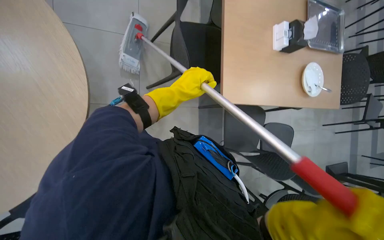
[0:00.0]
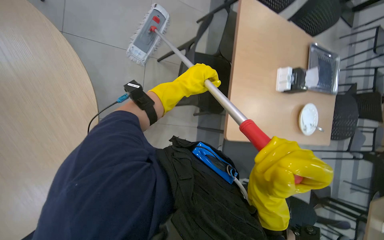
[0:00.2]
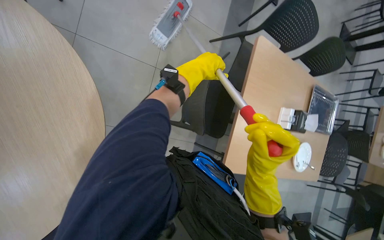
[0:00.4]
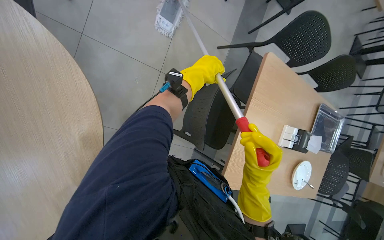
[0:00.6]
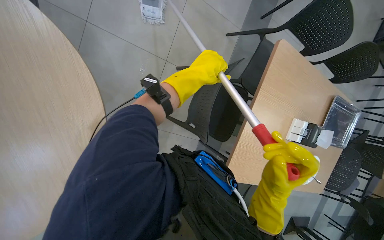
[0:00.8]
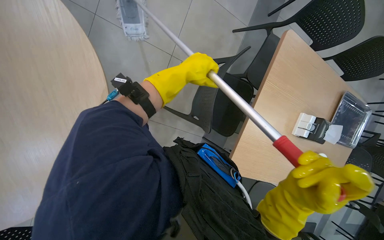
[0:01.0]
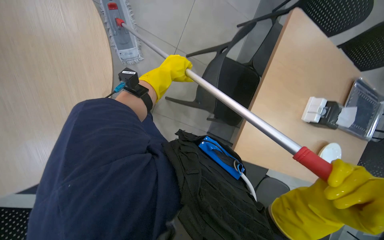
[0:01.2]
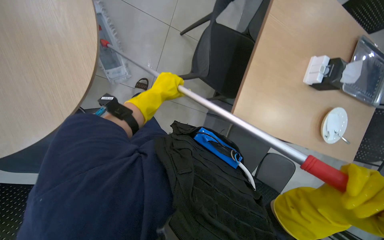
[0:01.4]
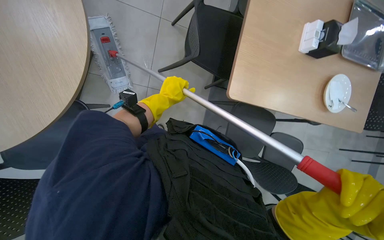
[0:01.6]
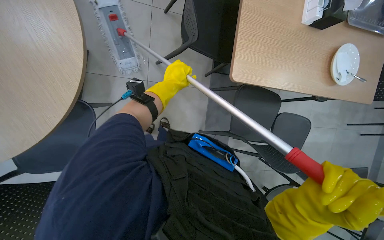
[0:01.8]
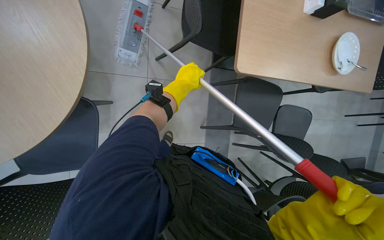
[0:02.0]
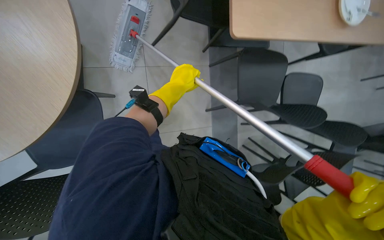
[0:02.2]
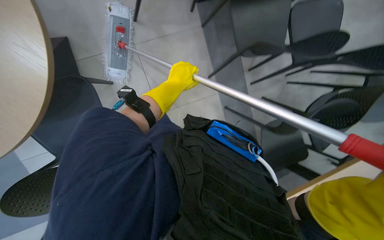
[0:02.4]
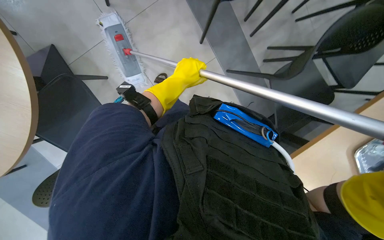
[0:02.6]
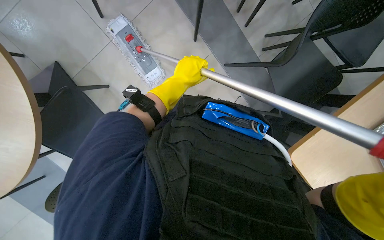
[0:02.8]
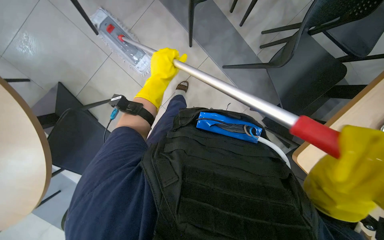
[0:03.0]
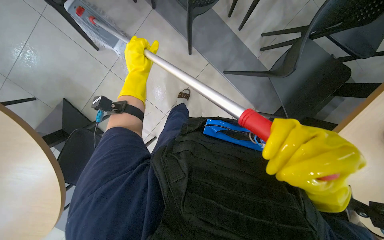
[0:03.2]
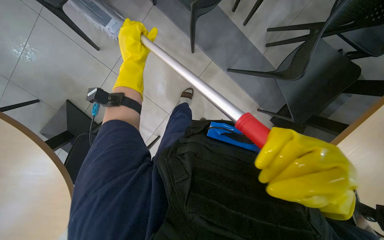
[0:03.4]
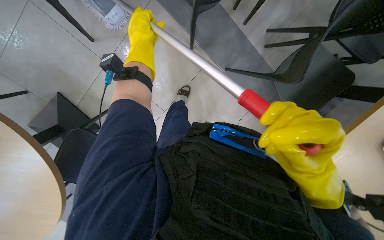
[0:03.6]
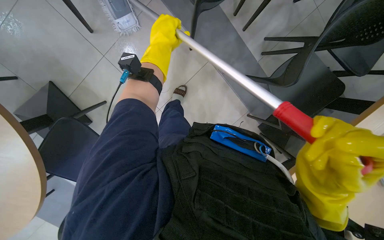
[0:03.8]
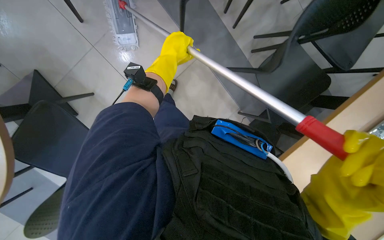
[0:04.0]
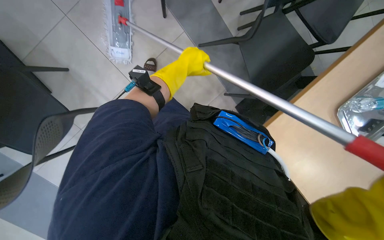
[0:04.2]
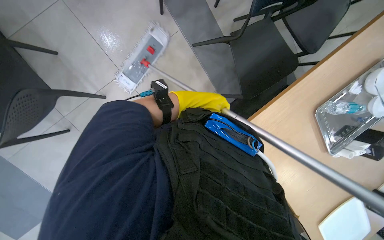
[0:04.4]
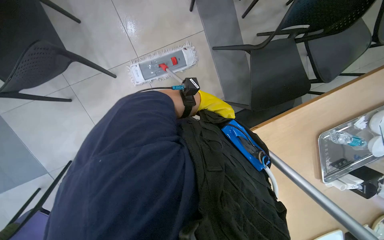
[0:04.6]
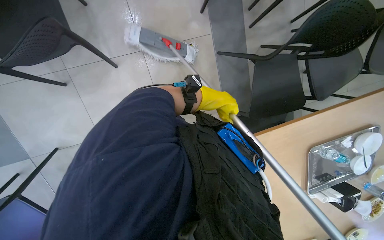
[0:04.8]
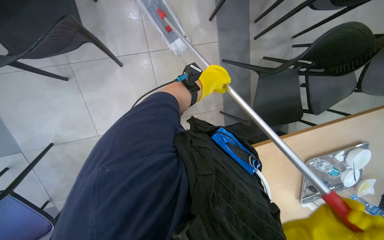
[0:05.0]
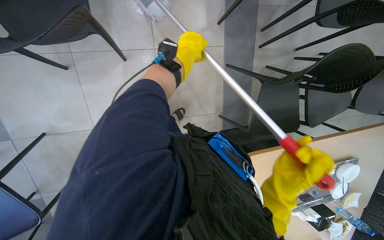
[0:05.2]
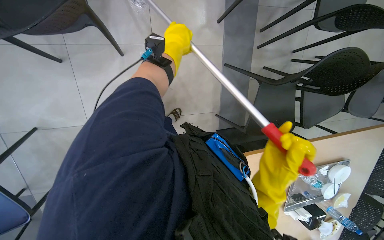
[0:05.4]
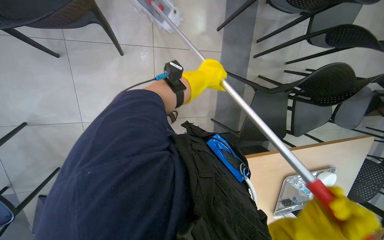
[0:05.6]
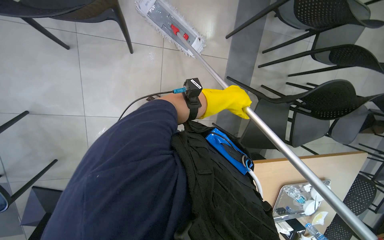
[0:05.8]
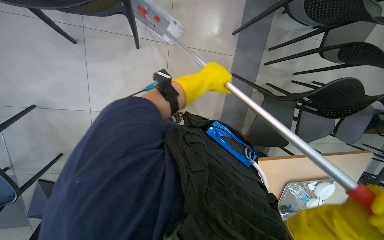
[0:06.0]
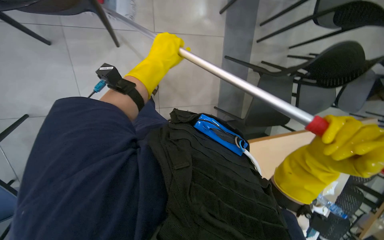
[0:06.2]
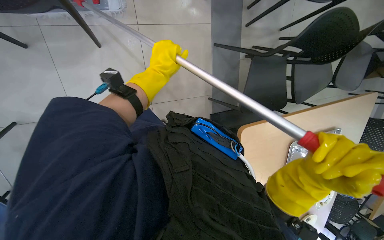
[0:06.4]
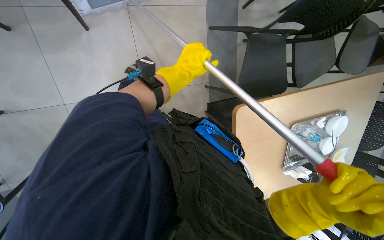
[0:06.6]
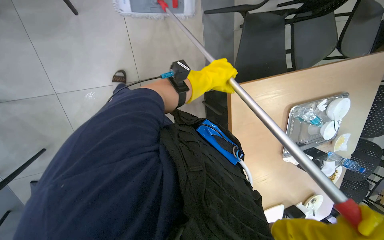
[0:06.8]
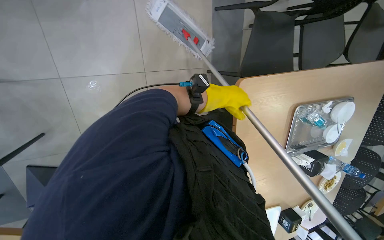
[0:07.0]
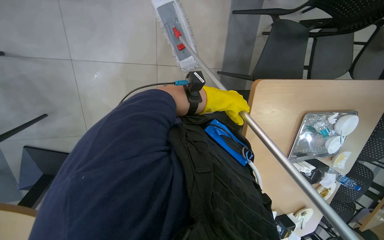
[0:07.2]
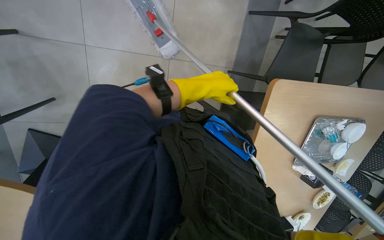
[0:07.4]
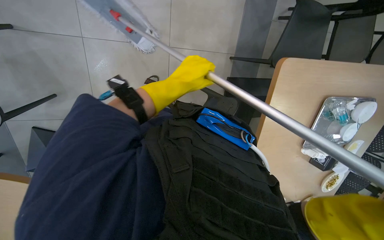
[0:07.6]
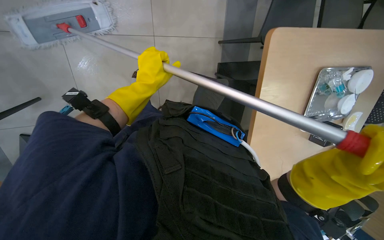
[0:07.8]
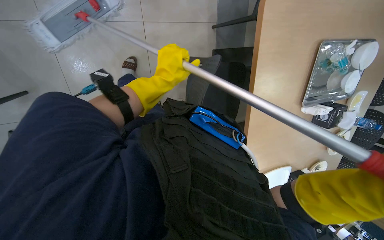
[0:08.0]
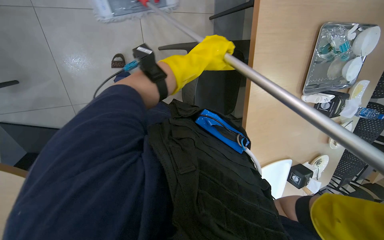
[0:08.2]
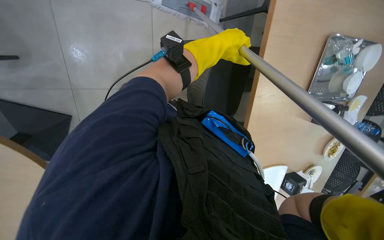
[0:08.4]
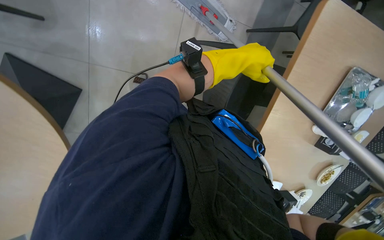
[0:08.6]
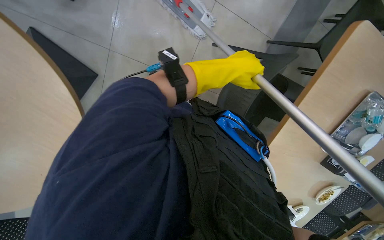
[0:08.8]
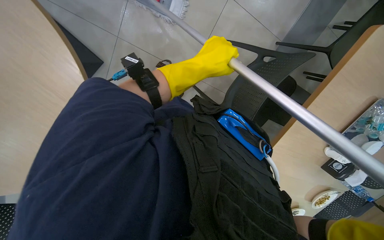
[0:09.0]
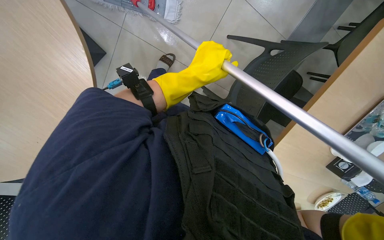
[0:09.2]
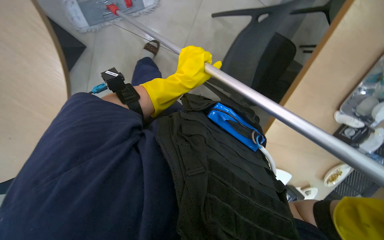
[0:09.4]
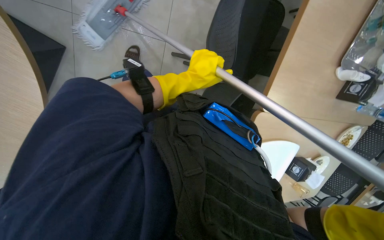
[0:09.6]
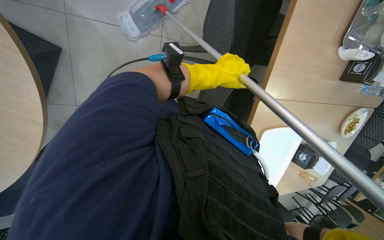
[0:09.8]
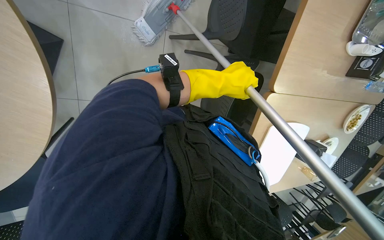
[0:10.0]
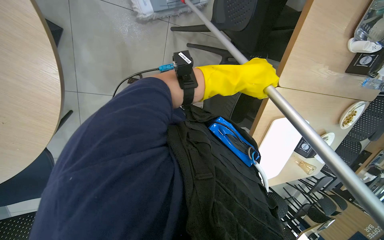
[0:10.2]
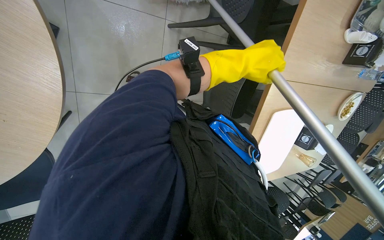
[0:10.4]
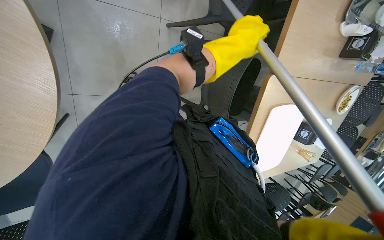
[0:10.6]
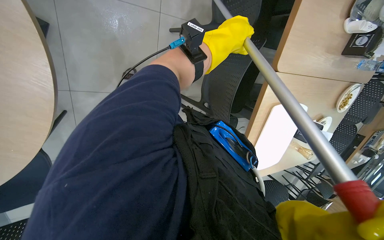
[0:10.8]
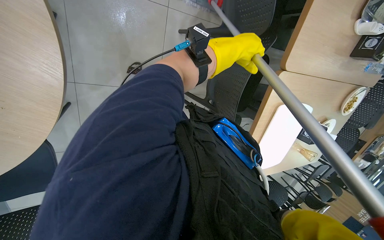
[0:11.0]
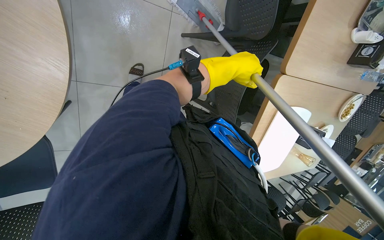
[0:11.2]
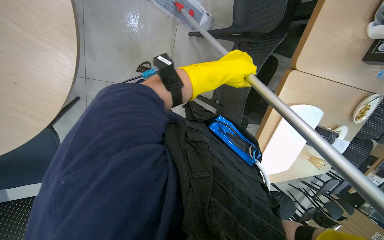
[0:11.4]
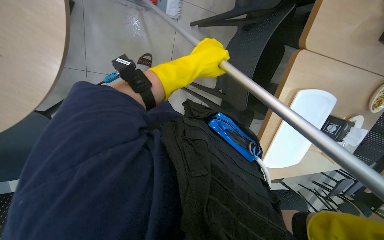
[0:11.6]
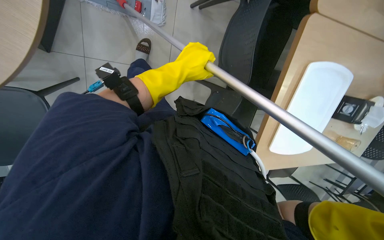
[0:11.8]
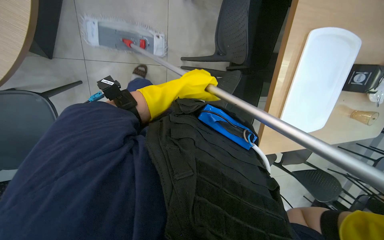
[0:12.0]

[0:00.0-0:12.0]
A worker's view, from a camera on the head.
Job: mopping floor.
The whole recording: Mopping cafeteria floor. The worker mops the cafeteria floor, moving around tables and chairs and periodically cleaning the mop head.
0:03.0 to 0:04.4: The left hand shifts some 20 cm to the right.
0:04.4 to 0:06.0: The scene turns about 40 degrees clockwise in the picture.
0:06.0 to 0:07.6: The wearer moves some 40 cm.
0:10.4 to 0:12.0: The left hand goes approximately 20 cm to the left.

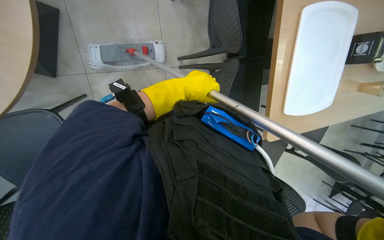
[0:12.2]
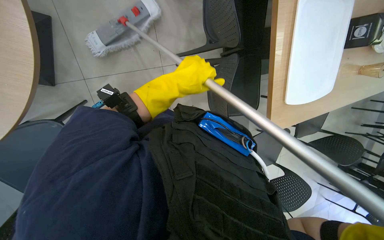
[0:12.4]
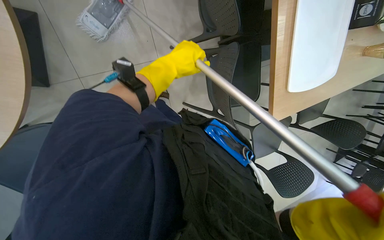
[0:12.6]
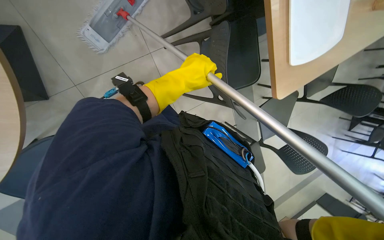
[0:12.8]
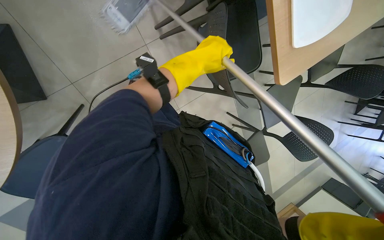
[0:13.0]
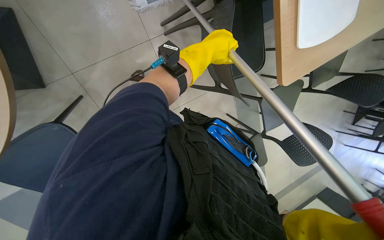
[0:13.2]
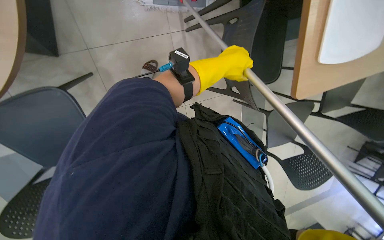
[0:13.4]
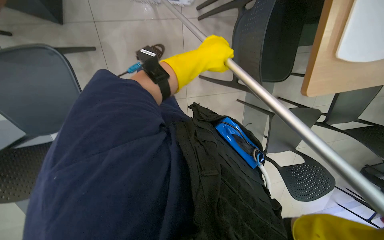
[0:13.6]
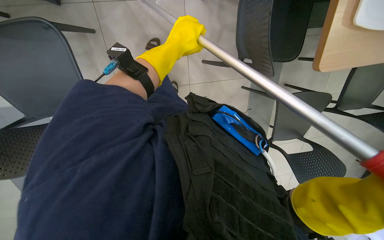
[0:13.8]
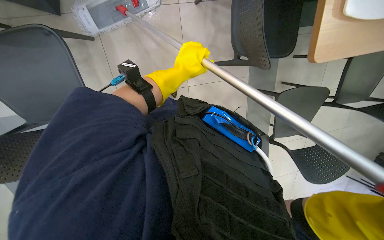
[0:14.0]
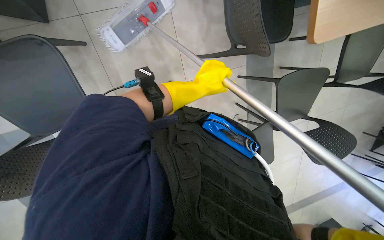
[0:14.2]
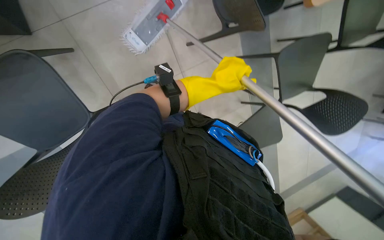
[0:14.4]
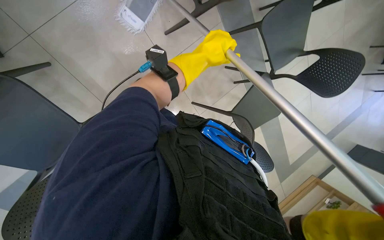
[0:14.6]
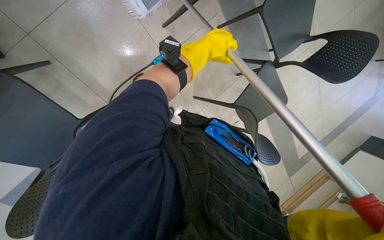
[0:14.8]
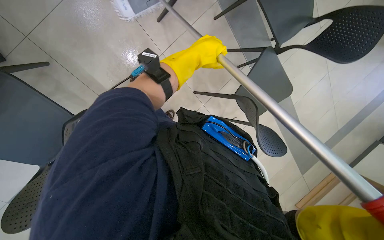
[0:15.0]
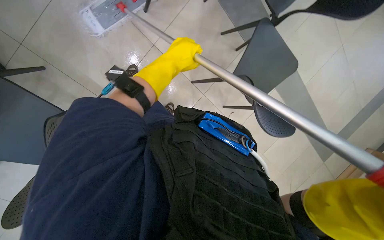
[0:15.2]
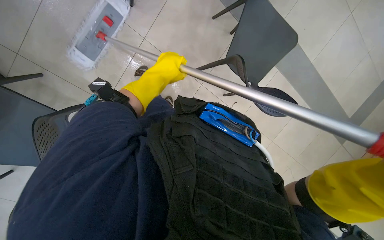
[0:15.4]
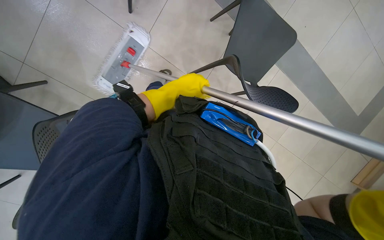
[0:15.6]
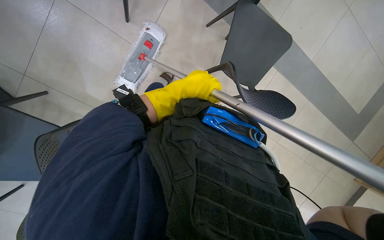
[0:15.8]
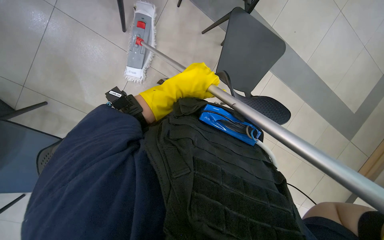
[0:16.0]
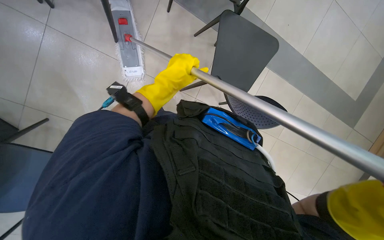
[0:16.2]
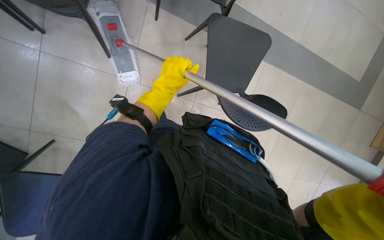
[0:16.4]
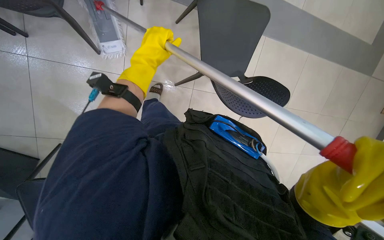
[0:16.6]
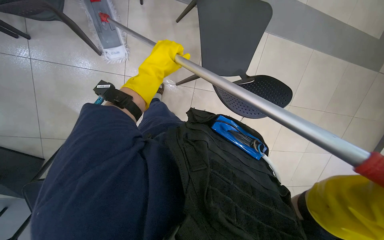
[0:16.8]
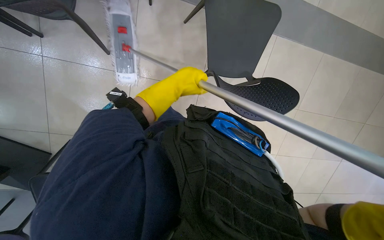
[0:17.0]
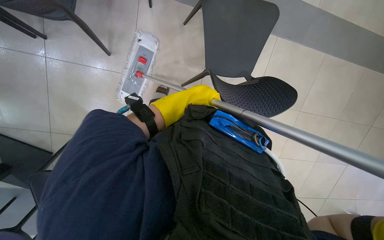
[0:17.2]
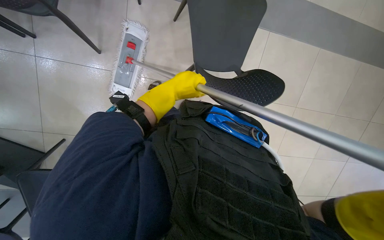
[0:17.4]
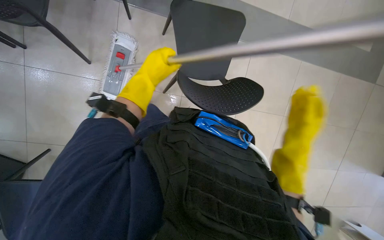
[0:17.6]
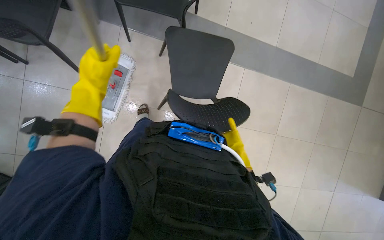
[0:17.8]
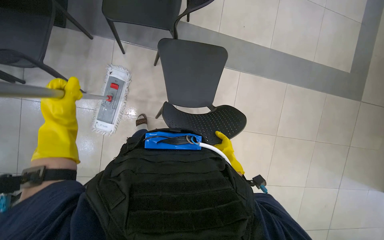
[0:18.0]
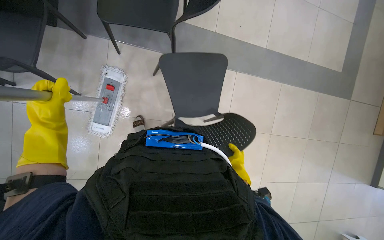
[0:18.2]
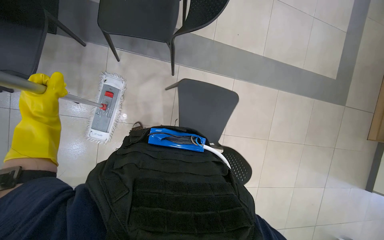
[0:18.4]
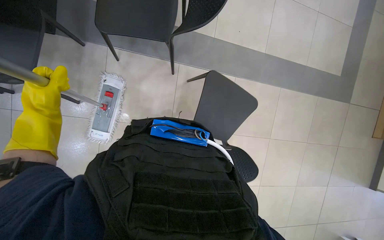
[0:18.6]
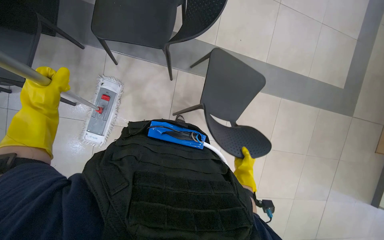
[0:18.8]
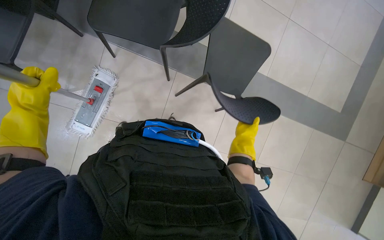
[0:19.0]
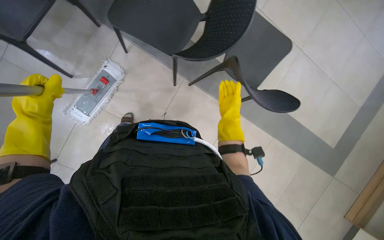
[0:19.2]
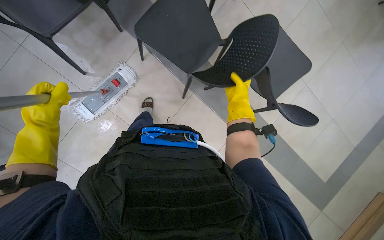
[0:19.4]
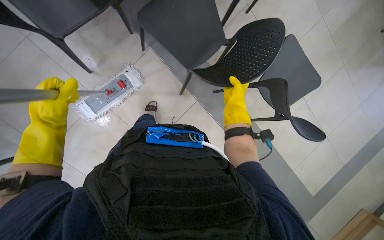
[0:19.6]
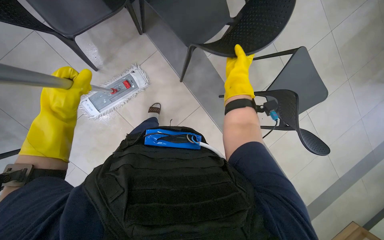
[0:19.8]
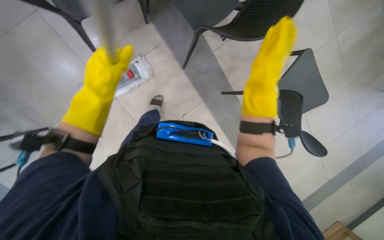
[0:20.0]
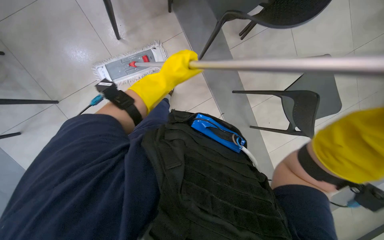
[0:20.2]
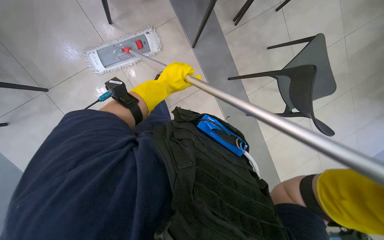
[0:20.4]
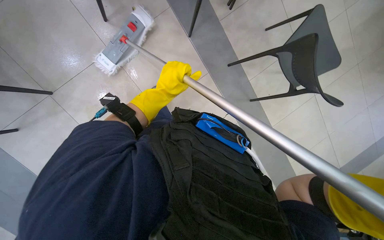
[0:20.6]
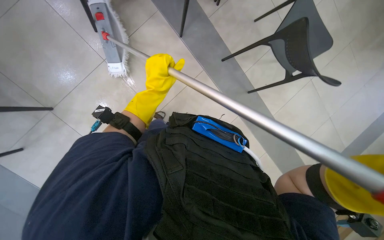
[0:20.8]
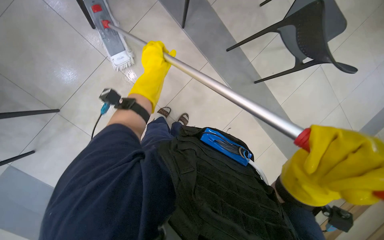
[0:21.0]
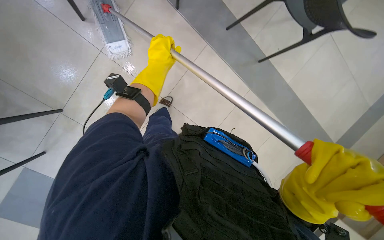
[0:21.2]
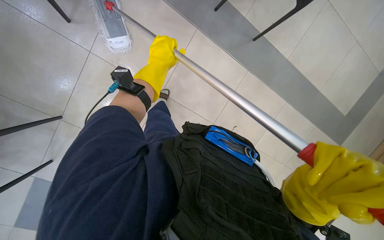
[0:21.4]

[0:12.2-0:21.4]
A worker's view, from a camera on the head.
Job: mopping floor.
The whole recording: Mopping cafeteria floor. The worker mops the cafeteria floor, moving around tables and chairs and periodically cleaning the mop head.
0:12.2 to 0:13.8: The wearer looks approximately 15 degrees further downward. The left hand moves roughly 10 cm to the right and comes back.
0:13.8 to 0:15.2: The view tips downward by roughly 15 degrees. The scene rotates counterclockwise by roughly 40 degrees.
0:16.8 to 0:18.4: The left hand goes approximately 20 cm to the left.
0:18.4 to 0:19.8: The scene rotates clockwise by roughly 40 degrees.
0:19.8 to 0:21.4: The camera pitches downward, by some 15 degrees. The left hand goes some 20 cm to the right and farther from the camera.
